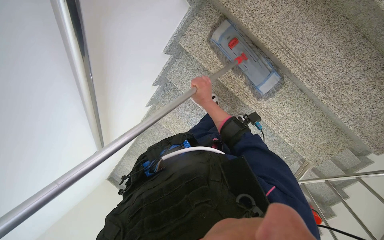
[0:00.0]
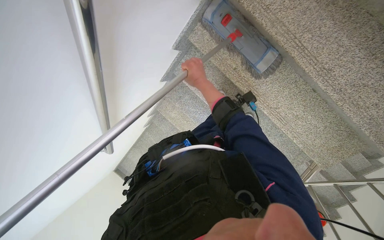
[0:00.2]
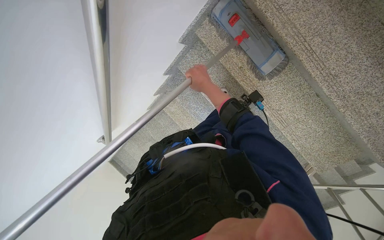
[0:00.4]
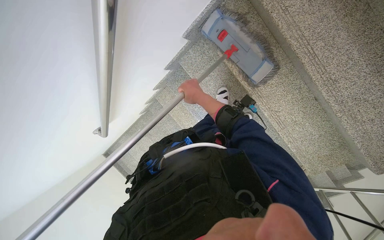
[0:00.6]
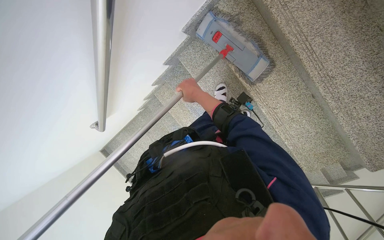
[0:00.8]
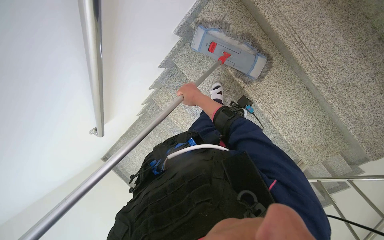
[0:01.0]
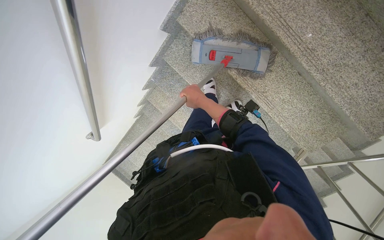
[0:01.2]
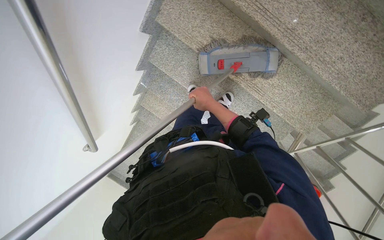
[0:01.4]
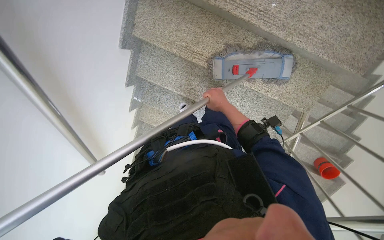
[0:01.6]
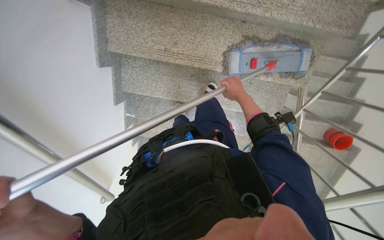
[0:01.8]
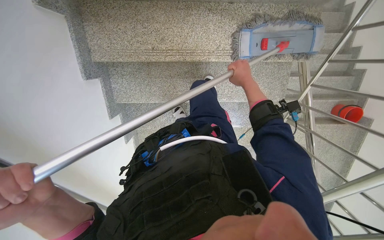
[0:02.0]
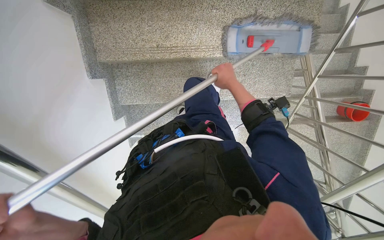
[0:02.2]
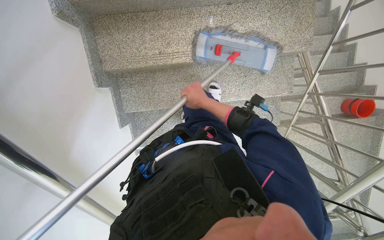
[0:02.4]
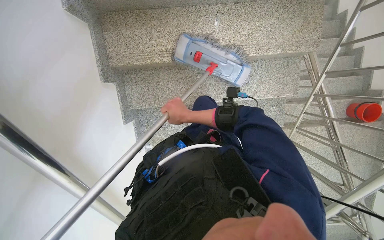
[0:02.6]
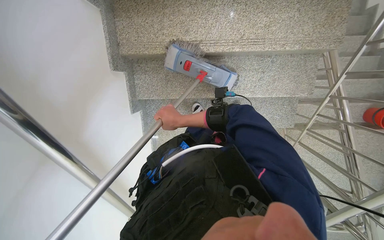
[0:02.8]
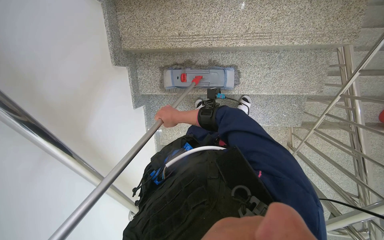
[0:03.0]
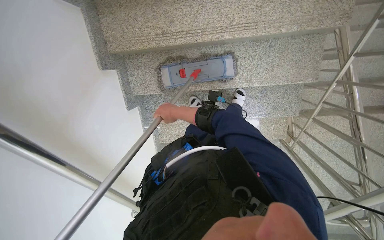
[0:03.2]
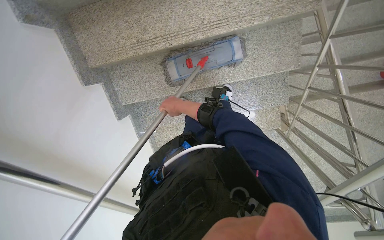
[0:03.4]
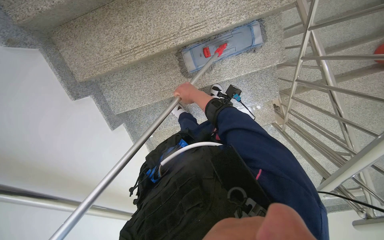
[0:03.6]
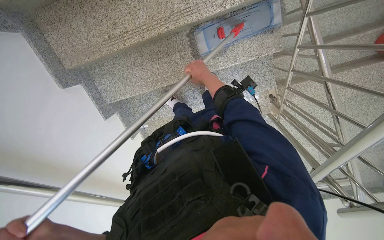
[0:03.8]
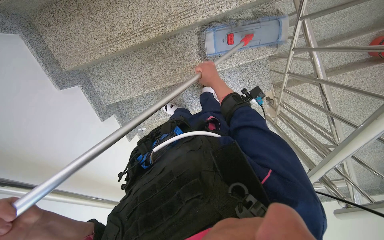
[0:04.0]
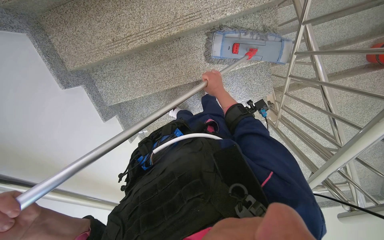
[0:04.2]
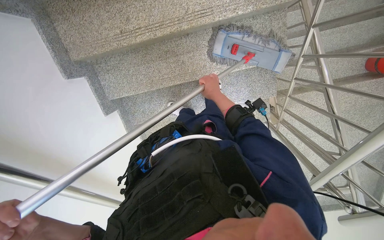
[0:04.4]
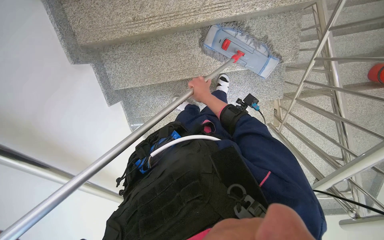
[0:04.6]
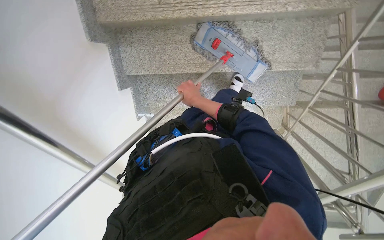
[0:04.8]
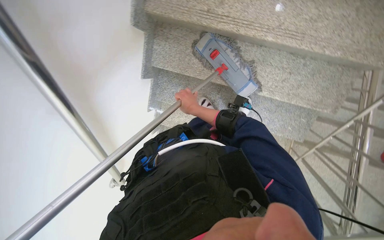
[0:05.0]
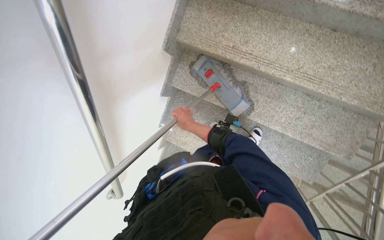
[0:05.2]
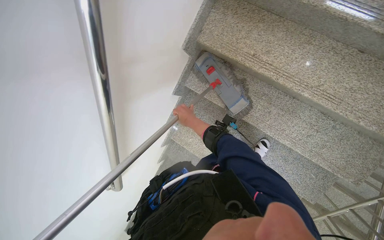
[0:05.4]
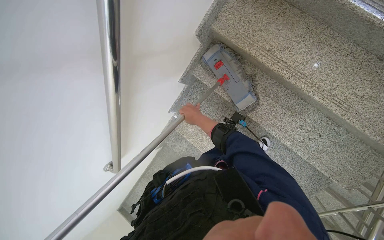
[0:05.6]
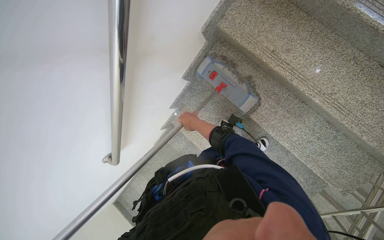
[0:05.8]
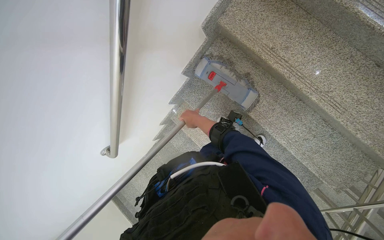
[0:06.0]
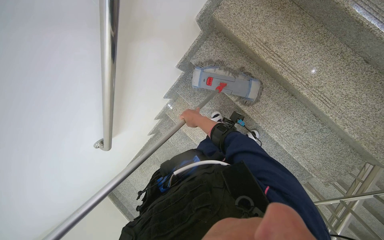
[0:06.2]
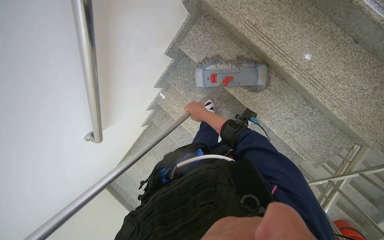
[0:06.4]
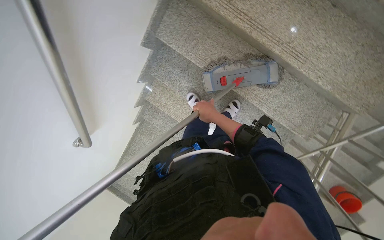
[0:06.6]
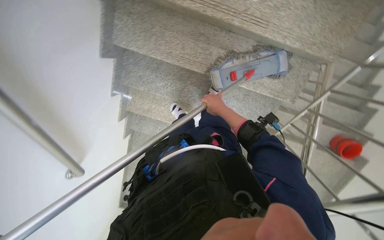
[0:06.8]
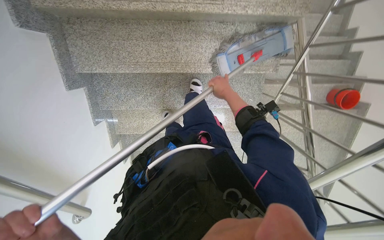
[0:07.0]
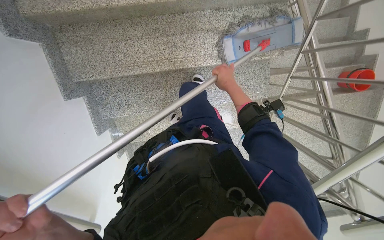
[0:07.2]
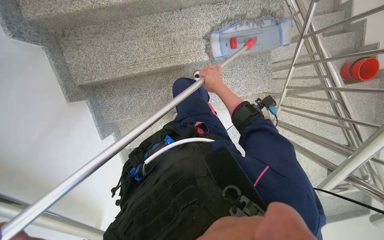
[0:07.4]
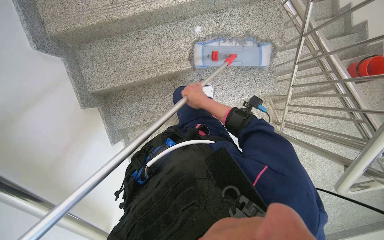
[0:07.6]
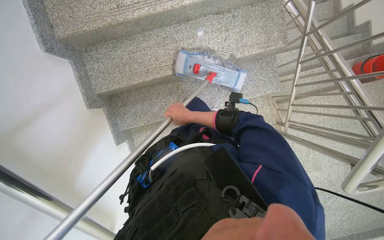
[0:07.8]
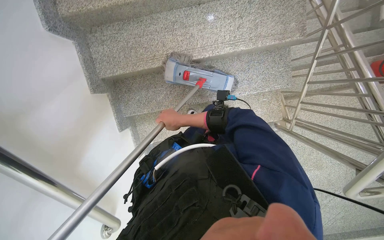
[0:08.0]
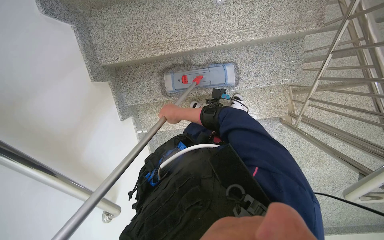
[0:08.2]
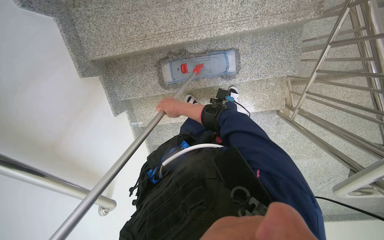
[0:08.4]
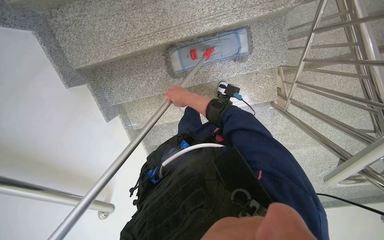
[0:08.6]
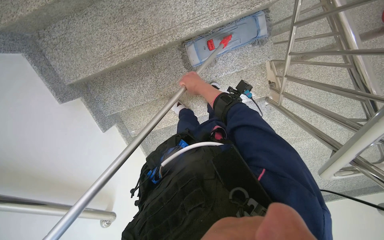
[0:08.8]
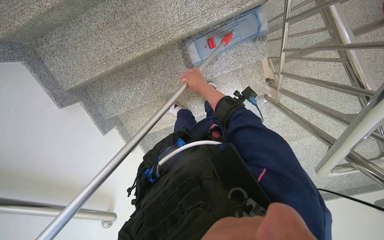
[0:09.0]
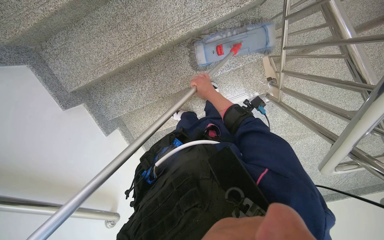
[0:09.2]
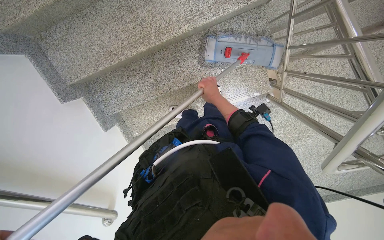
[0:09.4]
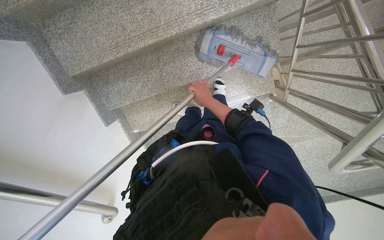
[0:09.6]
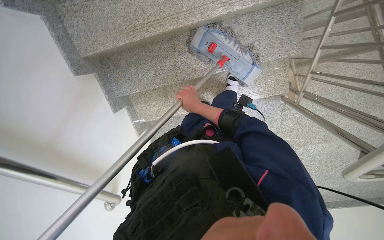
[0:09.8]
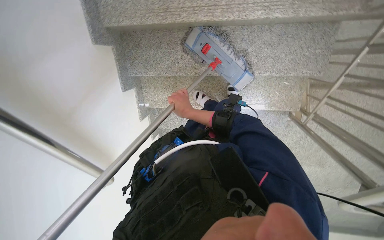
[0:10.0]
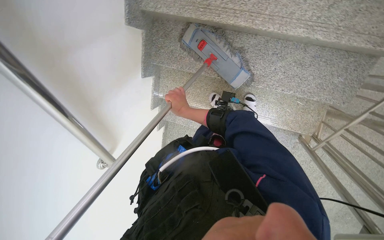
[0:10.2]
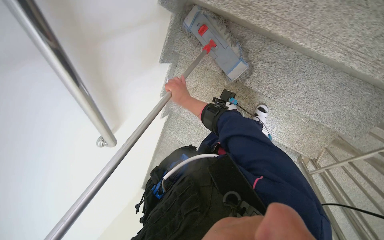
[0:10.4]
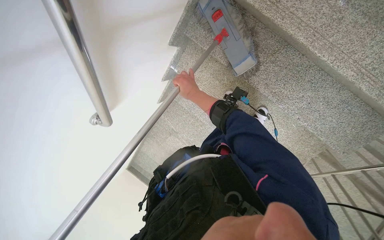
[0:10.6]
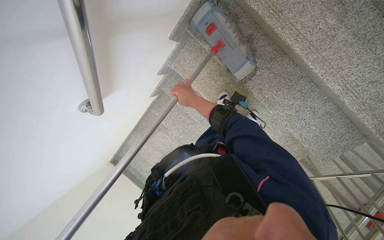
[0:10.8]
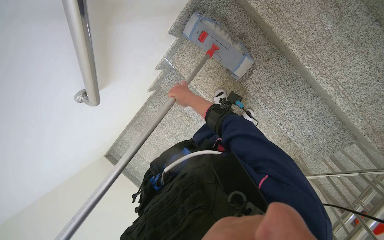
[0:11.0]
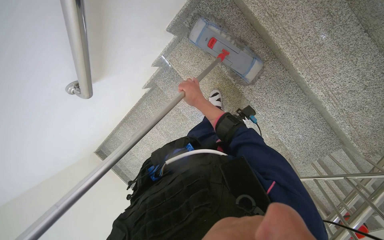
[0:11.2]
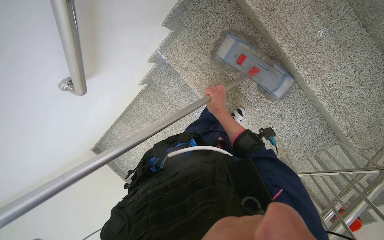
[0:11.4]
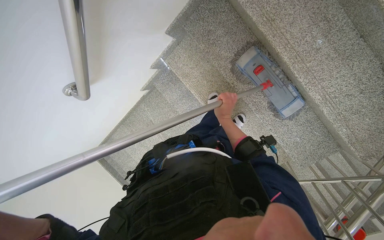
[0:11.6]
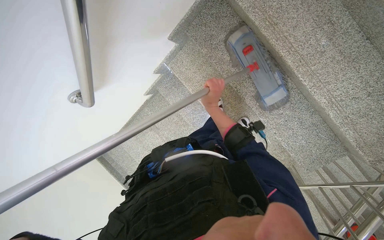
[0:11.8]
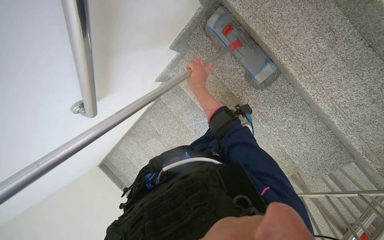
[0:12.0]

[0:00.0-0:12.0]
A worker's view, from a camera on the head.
Job: mopping floor.
The whole recording: Mopping staircase floor. The worker cleans and reattaches the mop head to continue mopping the staircase floor.
0:01.6 to 0:03.0: The right hand heads to the left, covering roughly 15 cm.
0:03.0 to 0:04.4: The right hand heads to the right, covering some 35 cm.
0:04.4 to 0:06.0: The camera travels about 40 cm. Everything in view rotates approximately 55 degrees clockwise.
0:06.0 to 0:07.6: The scene turns about 50 degrees counterclockwise in the picture.
0:09.0 to 0:10.4: The wearer moves roughly 40 cm. The scene rotates clockwise by roughly 45 degrees.
0:10.4 to 0:12.0: The right hand travels to the right and back again, some 10 cm each way.

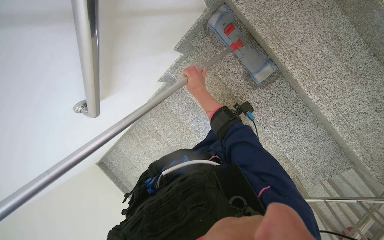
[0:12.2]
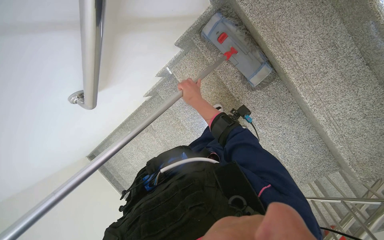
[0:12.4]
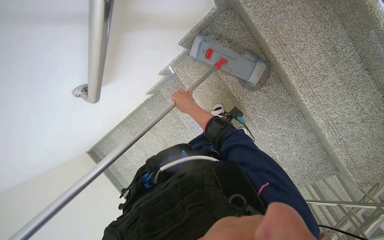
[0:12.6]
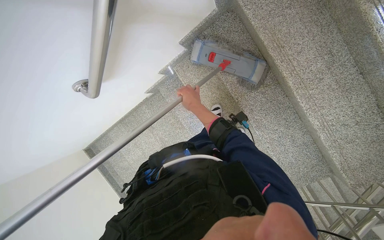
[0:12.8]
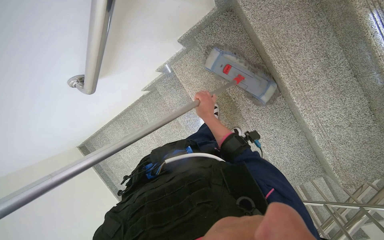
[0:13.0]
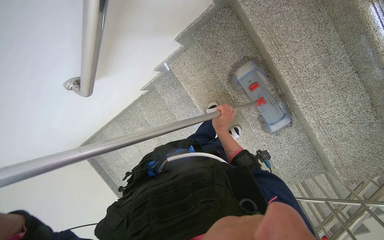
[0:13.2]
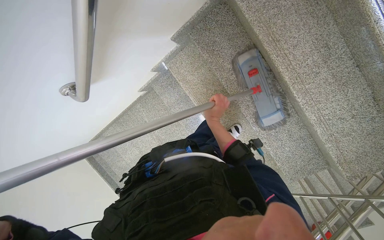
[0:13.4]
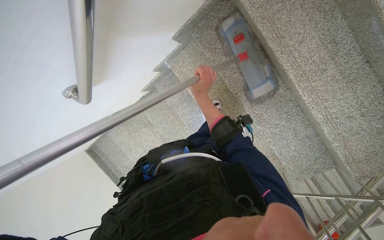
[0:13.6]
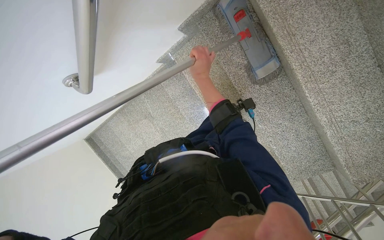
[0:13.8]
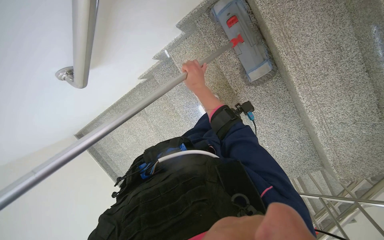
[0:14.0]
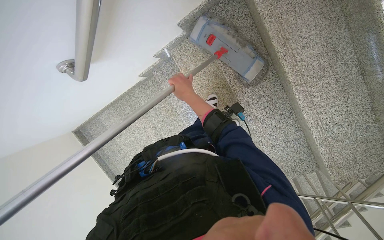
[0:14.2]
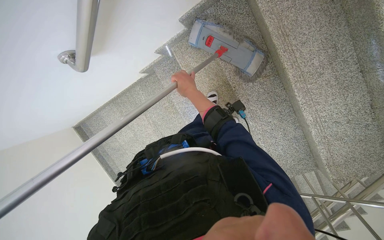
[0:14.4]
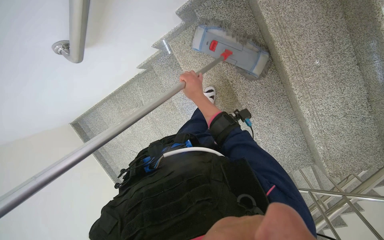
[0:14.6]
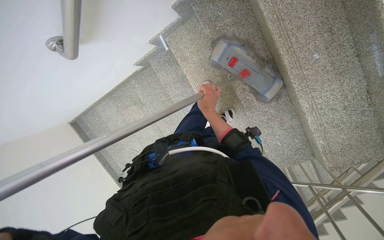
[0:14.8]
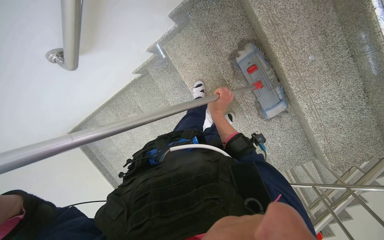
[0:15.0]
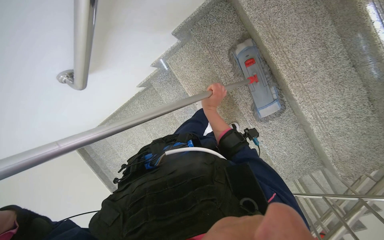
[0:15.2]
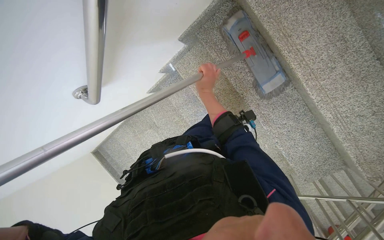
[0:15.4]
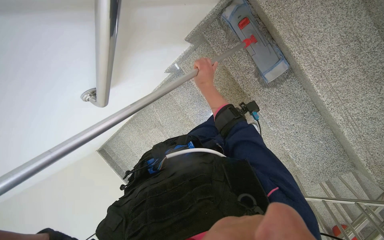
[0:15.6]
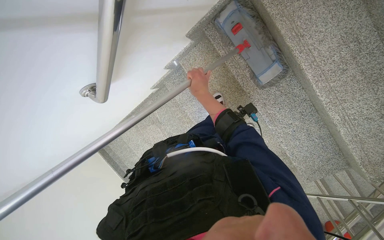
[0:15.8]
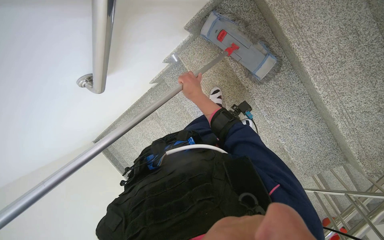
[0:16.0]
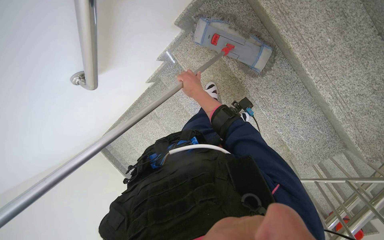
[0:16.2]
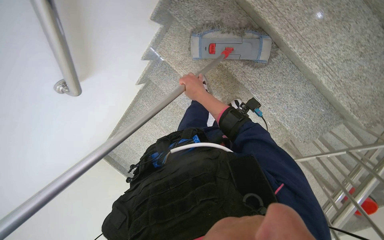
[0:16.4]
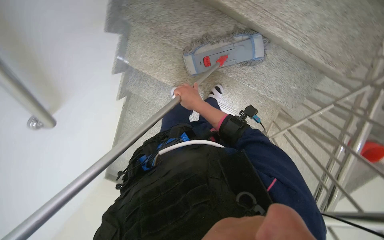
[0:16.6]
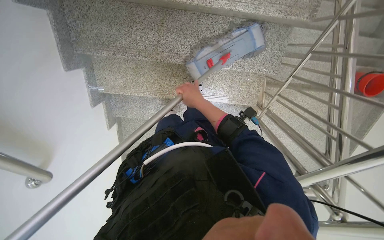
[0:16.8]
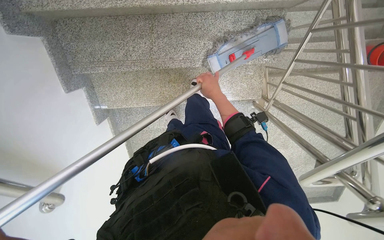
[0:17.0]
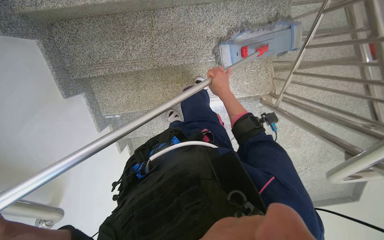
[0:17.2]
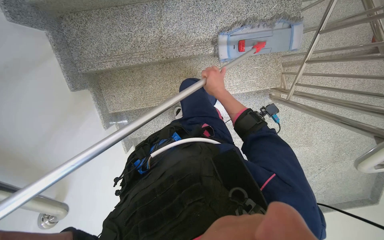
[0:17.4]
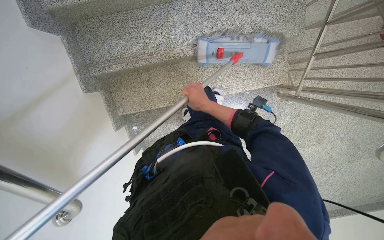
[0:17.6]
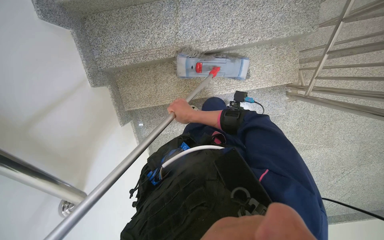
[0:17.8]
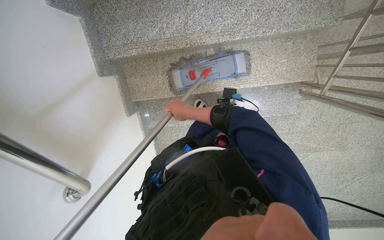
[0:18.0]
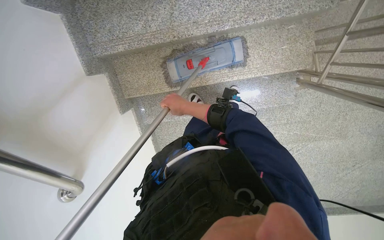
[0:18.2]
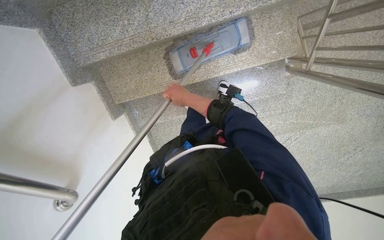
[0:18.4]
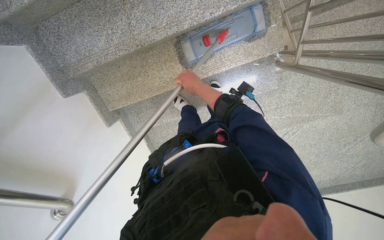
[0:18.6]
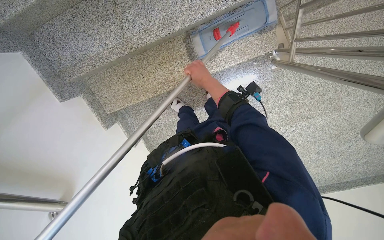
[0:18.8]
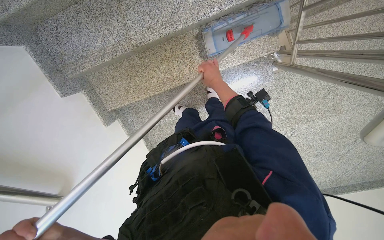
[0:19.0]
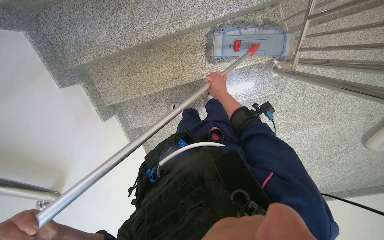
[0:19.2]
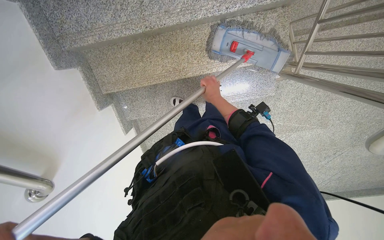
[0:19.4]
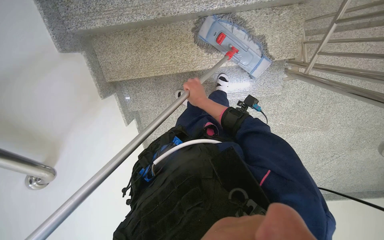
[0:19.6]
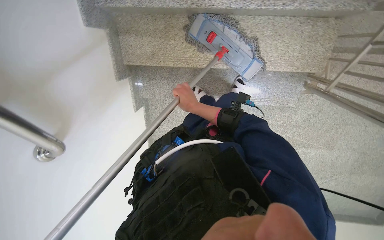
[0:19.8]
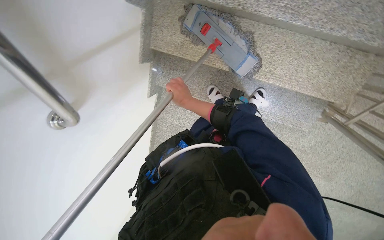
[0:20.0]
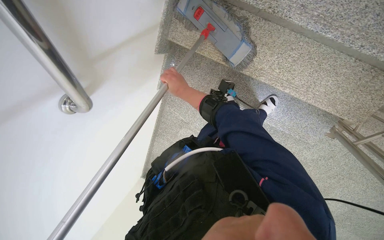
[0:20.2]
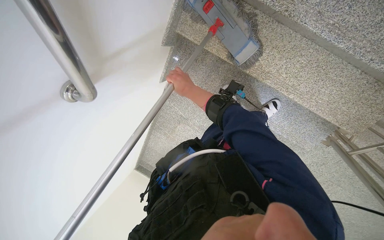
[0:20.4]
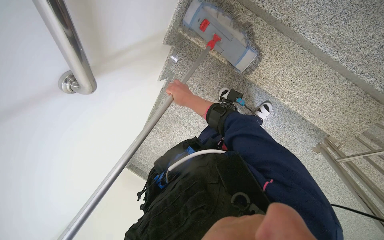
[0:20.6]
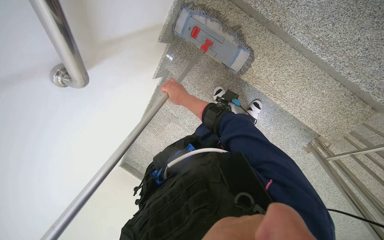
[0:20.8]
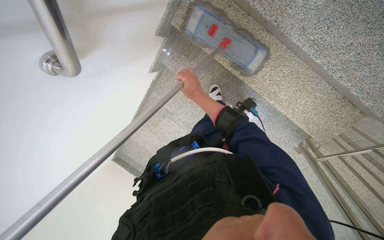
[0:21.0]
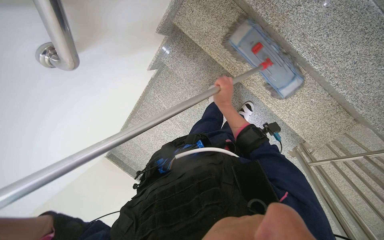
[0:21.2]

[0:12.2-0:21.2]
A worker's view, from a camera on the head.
Job: mopping floor.
The whole recording: Mopping staircase floor. The worker cleans and reattaches the mop head to continue mopping the staircase floor.
0:12.2 to 0:13.8: The right hand reaches approximately 20 cm down the picture, then returns.
0:13.8 to 0:15.2: The right hand heads down the picture, covering some 15 cm.
0:15.2 to 0:16.6: The scene rotates counterclockwise by approximately 30 degrees.
0:16.6 to 0:18.2: The camera sweeps to the left, by some 15 degrees. The scene rotates counterclockwise by some 30 degrees.
0:19.8 to 0:21.2: The scene turns roughly 35 degrees clockwise in the picture.
